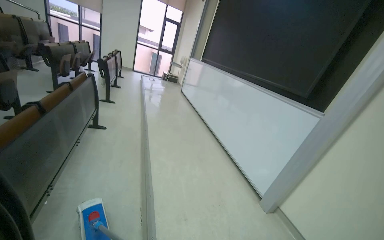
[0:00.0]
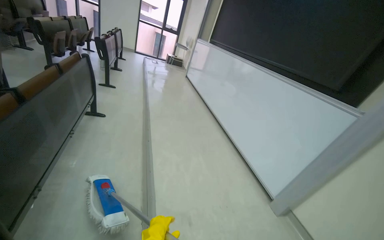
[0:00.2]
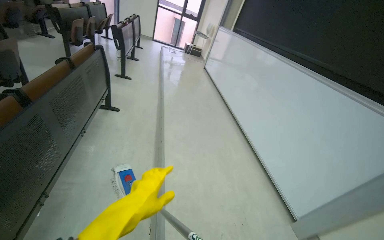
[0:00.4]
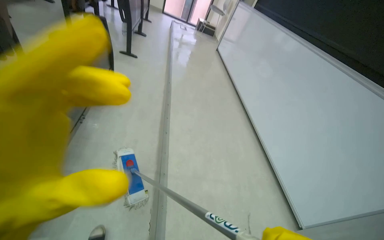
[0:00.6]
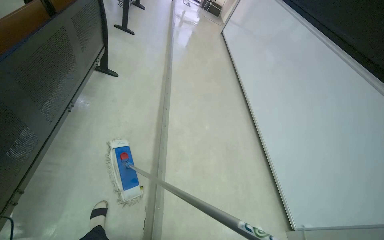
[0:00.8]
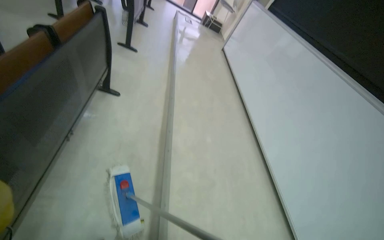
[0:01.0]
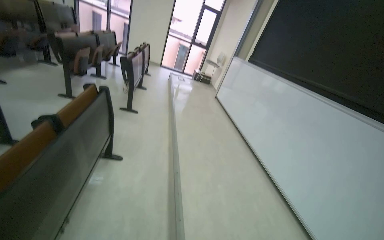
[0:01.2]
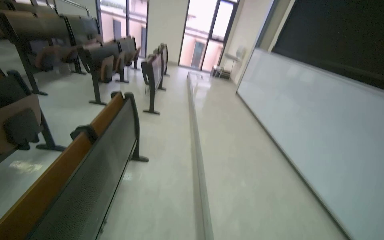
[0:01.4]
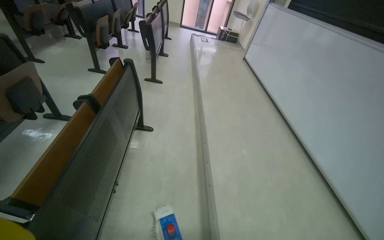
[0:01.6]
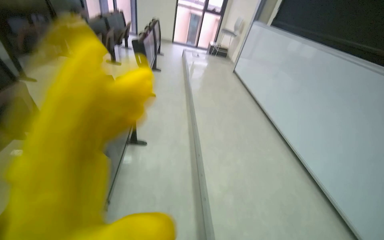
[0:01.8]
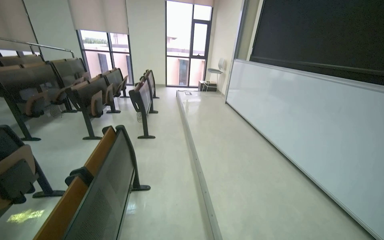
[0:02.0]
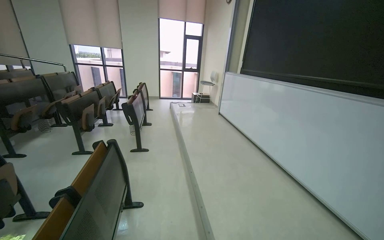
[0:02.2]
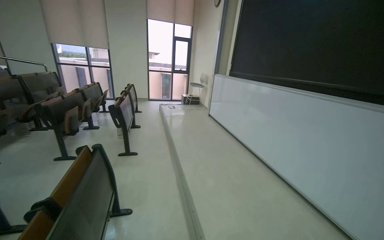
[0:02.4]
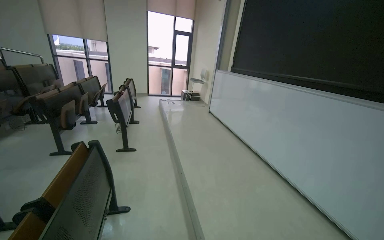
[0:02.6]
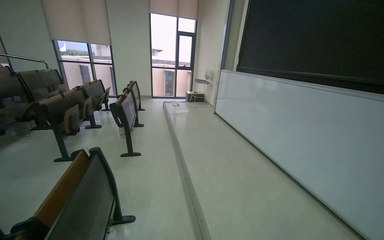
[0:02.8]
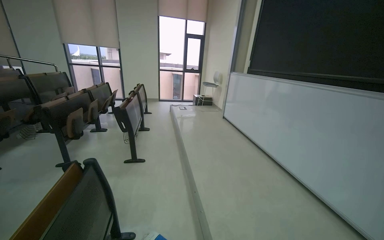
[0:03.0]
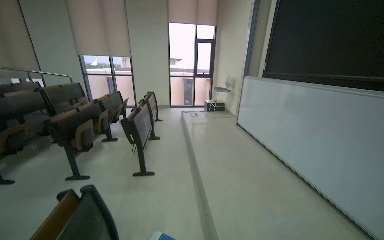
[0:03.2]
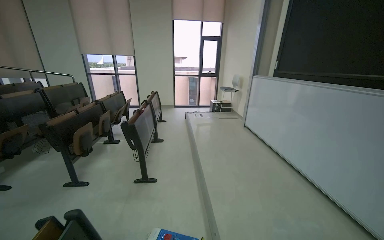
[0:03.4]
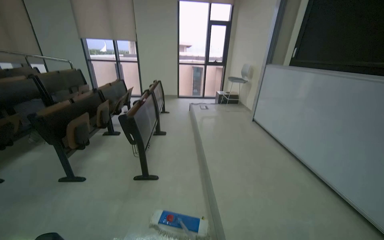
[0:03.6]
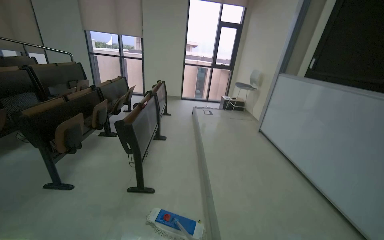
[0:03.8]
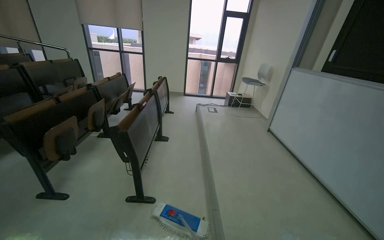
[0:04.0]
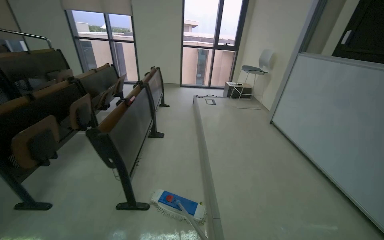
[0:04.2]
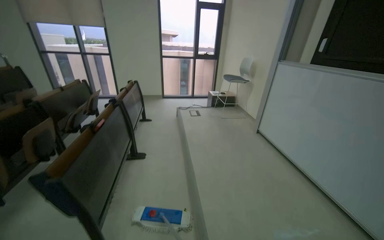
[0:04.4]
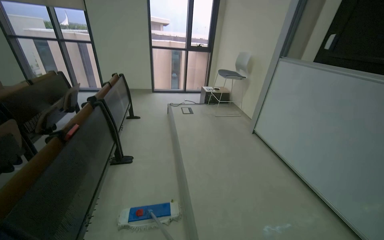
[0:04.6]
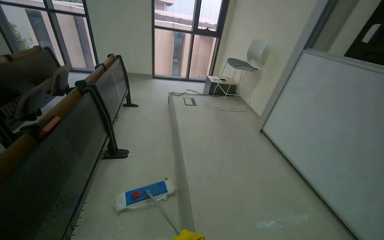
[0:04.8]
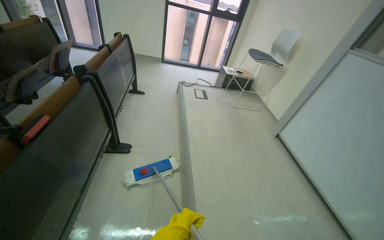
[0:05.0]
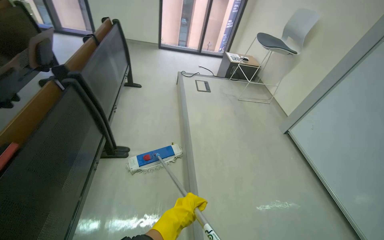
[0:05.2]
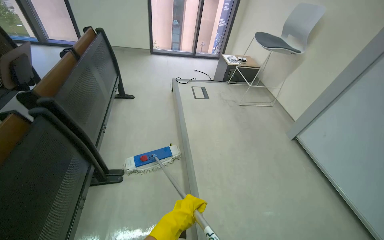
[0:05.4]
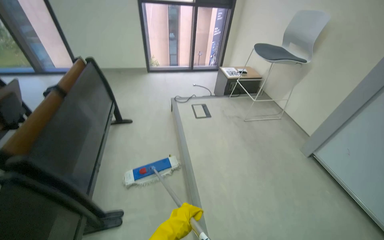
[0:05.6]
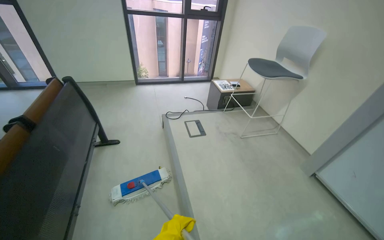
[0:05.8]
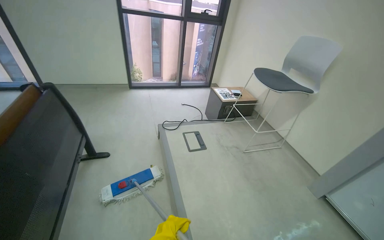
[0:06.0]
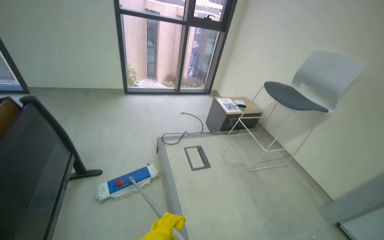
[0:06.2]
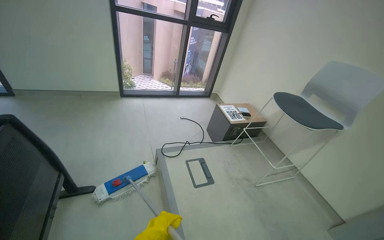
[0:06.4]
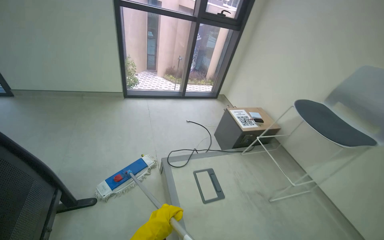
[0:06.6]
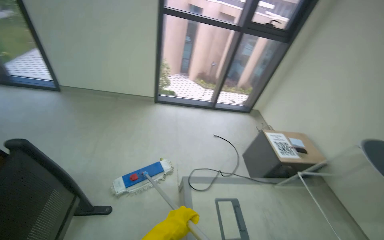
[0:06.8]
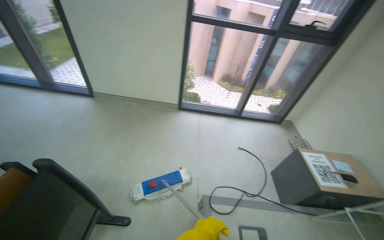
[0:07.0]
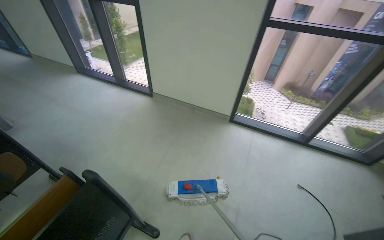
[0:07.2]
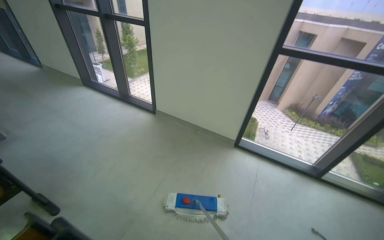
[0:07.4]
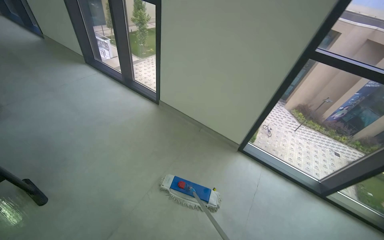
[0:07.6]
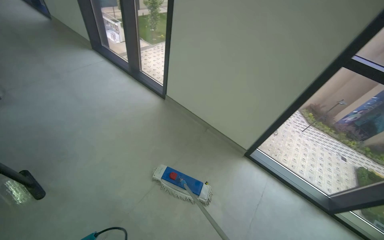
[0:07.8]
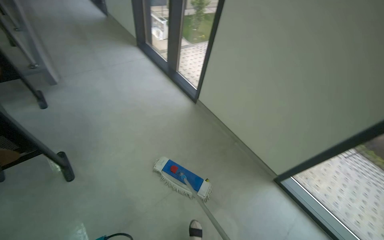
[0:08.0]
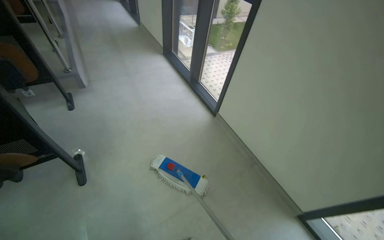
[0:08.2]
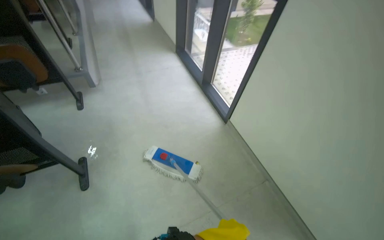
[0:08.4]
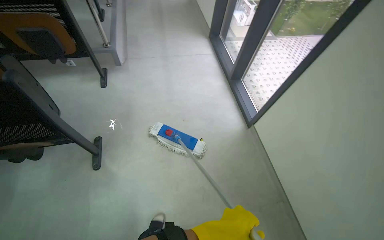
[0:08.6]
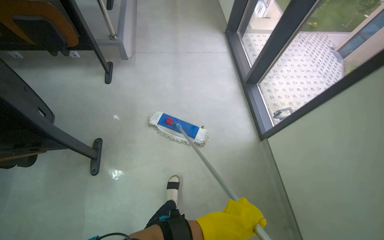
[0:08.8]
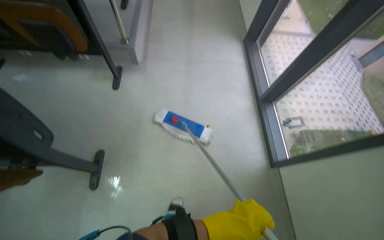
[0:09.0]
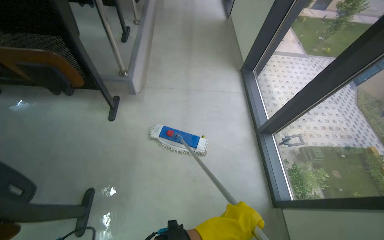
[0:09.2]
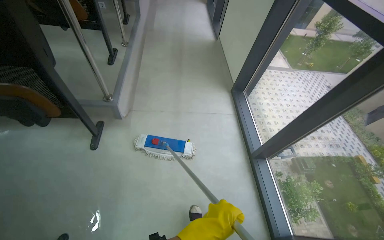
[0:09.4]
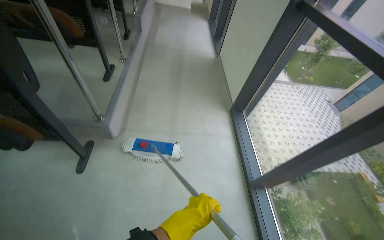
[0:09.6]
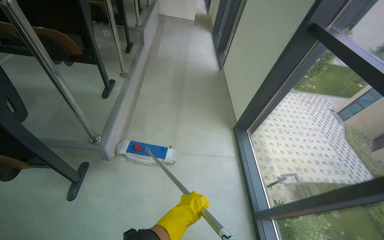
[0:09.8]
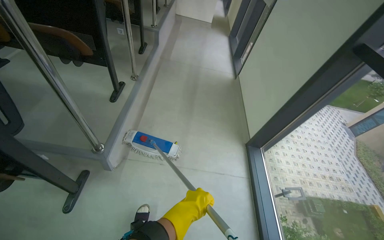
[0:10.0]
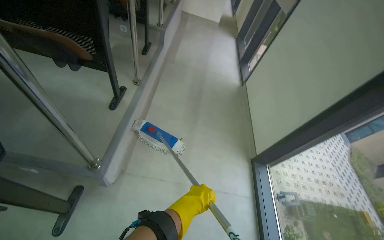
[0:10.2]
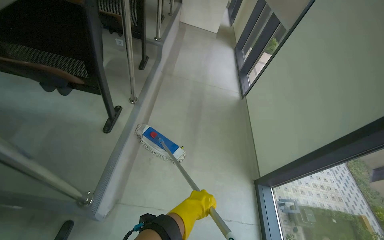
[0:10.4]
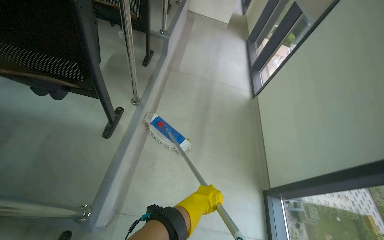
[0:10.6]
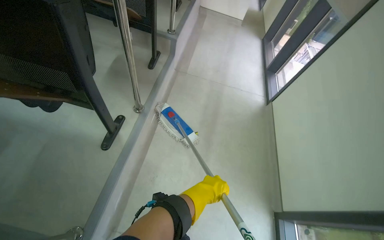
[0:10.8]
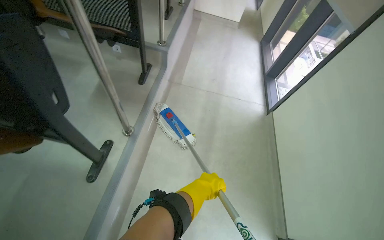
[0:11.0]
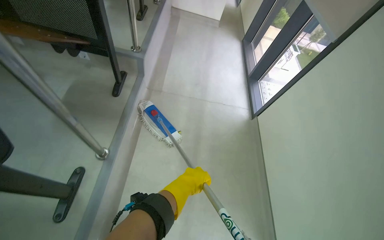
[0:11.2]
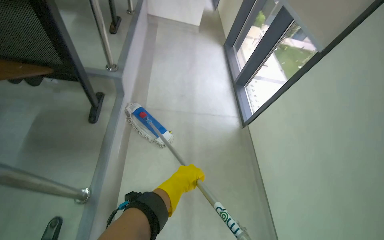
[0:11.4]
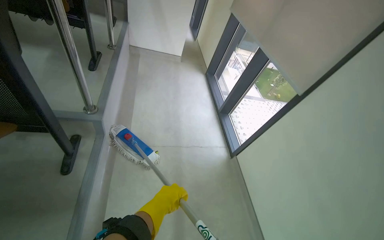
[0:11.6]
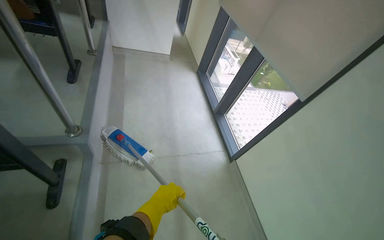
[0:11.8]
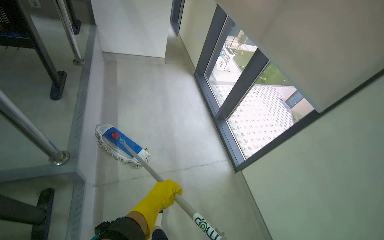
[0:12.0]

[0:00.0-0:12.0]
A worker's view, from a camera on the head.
Job: mopping floor.
The whole recording: Mopping building floor. The worker prepares the mop and mops the floor in the building hallway.
0:00.0 to 0:01.6: The head travels about 1 m. The view tips downward by some 15 degrees.
0:01.6 to 0:03.0: The view tips upward by roughly 20 degrees.
0:03.0 to 0:04.4: The camera is carried approximately 1.5 m.
0:04.4 to 0:06.0: The camera travels roughly 2 m. The view tips downward by roughly 15 degrees.
0:06.0 to 0:07.6: The camera travels some 1.5 m. The wearer's head swings roughly 50 degrees to the left.
0:07.6 to 0:09.0: The head travels approximately 1 m. The head rotates roughly 55 degrees to the left. The view tips downward by about 10 degrees.
0:09.0 to 0:10.4: The head travels approximately 1 m. The view tips upward by approximately 15 degrees.
0:10.4 to 0:12.0: The head travels some 1.5 m. The wearer's head swings some 20 degrees to the right.

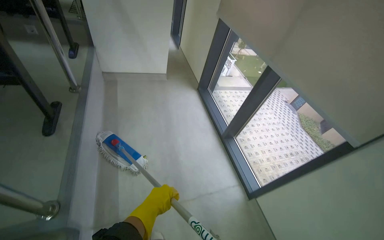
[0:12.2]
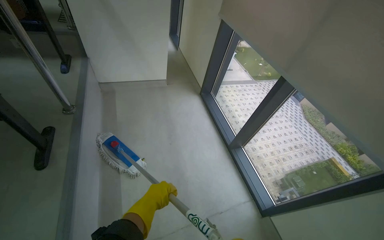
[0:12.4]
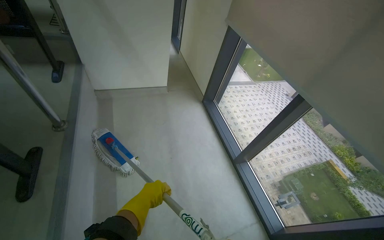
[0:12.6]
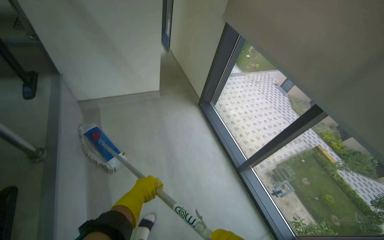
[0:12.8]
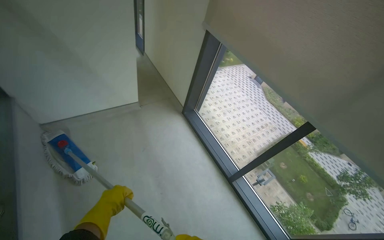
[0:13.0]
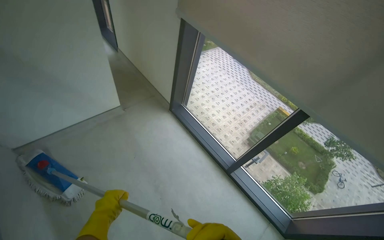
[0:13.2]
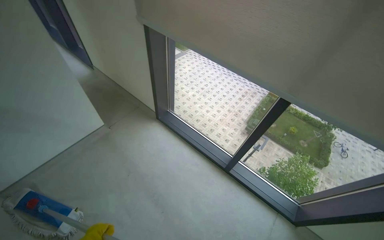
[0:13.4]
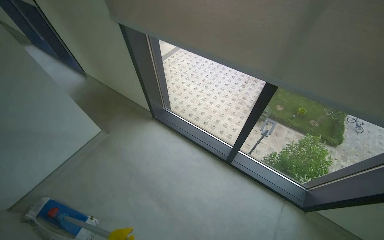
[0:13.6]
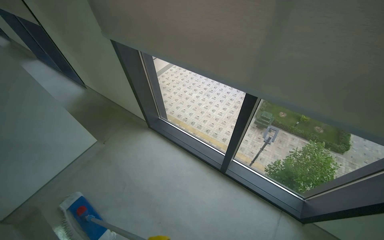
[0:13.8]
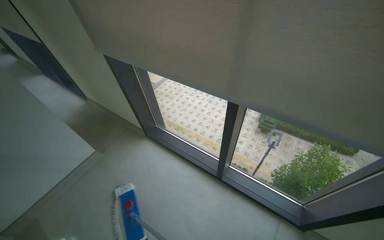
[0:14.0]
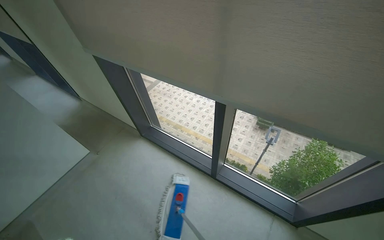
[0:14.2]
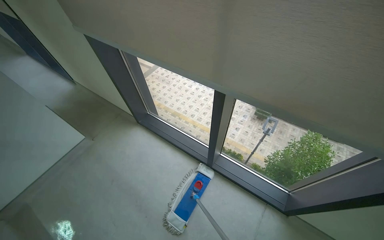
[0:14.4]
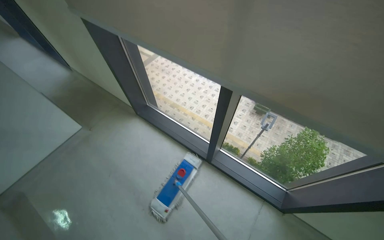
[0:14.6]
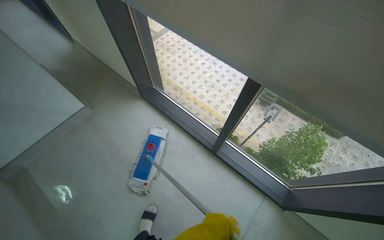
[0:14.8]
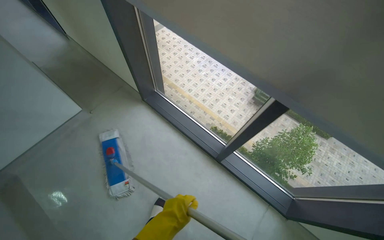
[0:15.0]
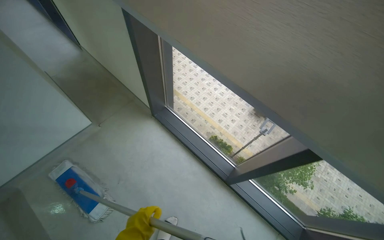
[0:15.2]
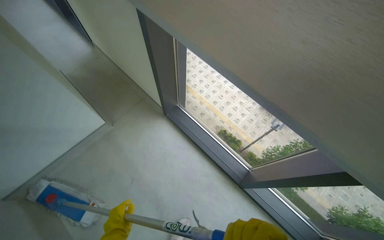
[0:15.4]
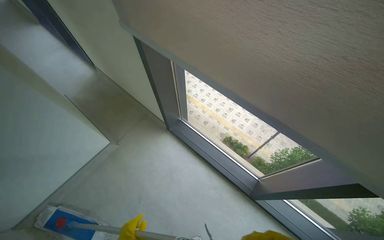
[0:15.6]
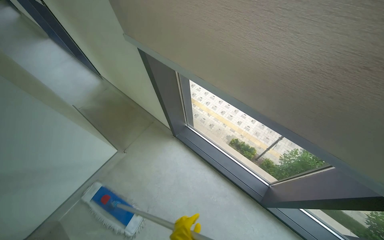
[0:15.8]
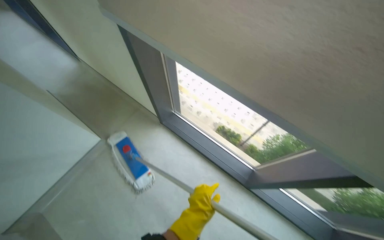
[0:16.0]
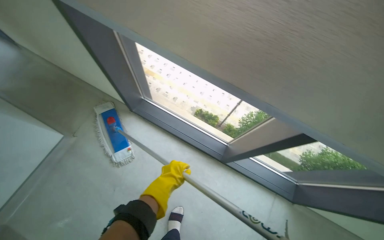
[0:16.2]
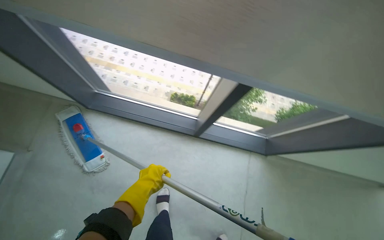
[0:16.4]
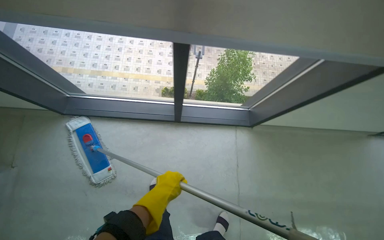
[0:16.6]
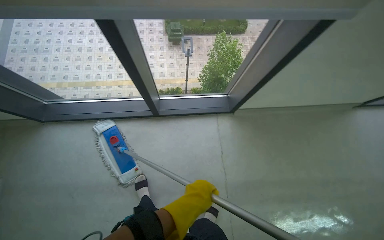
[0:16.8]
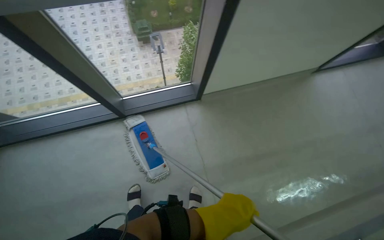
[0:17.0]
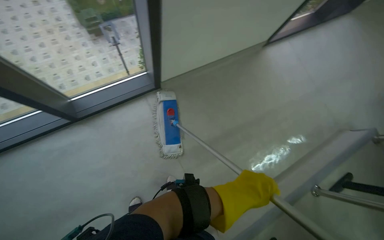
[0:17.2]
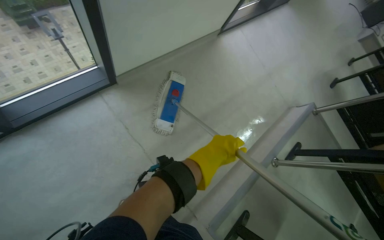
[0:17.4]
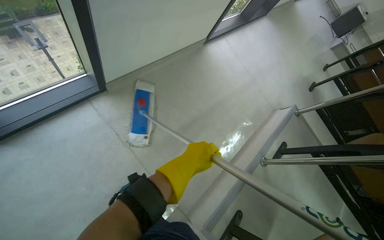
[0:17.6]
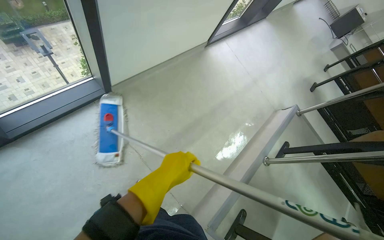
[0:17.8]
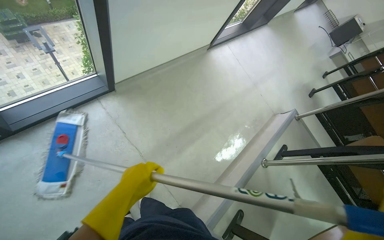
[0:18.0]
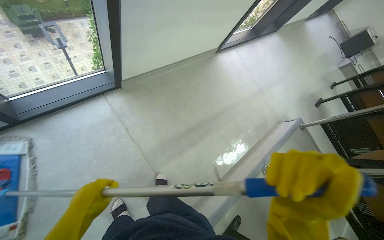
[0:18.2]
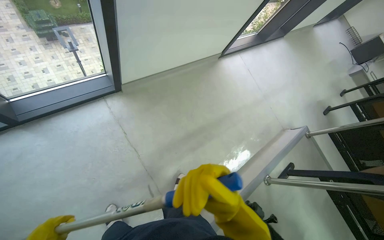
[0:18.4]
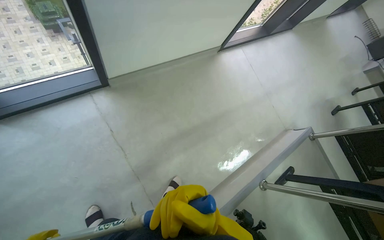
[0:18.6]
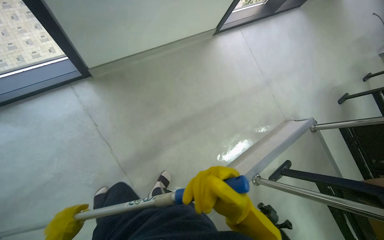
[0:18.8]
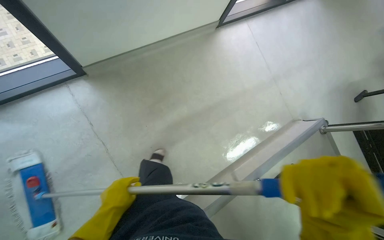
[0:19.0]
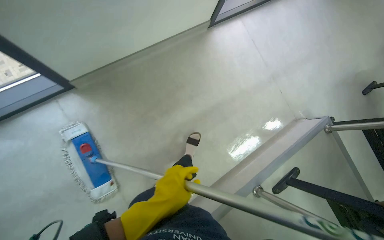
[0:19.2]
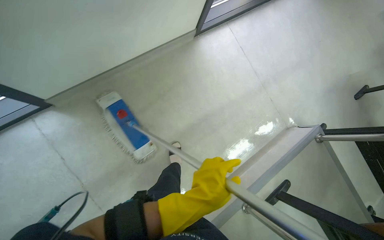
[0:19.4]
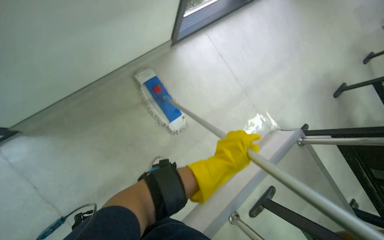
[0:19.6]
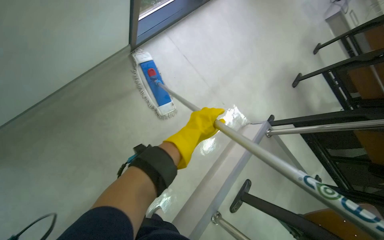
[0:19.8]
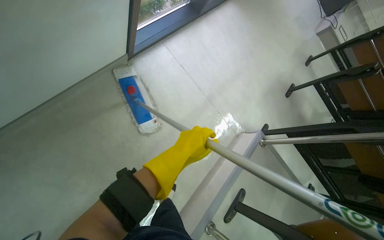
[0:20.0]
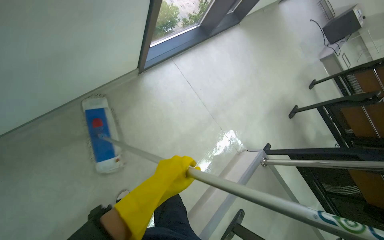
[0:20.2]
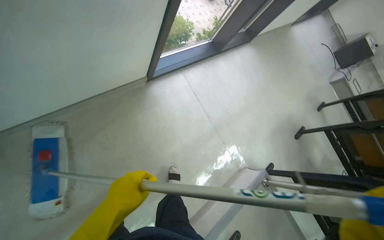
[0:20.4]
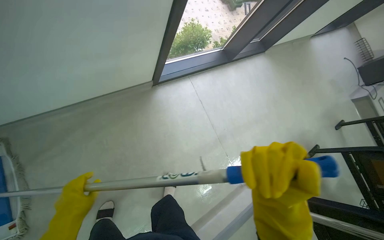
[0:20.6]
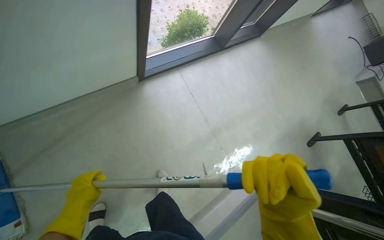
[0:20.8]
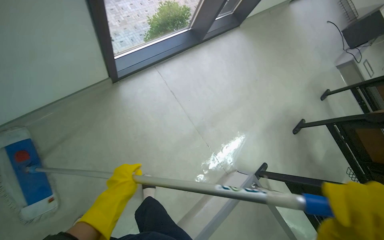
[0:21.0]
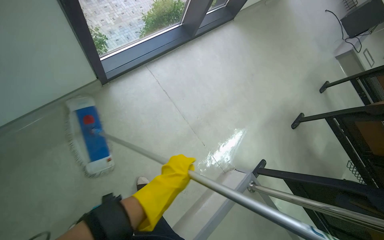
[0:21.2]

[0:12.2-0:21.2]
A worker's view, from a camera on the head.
Job: mopping floor.
The whole recording: Mopping building floor. The worker prepares the mop and mops the floor in the building hallway.
0:12.2 to 0:13.8: The wearer moves roughly 80 cm. The head turns to the right by approximately 40 degrees.
0:15.2 to 0:16.6: The head rotates about 40 degrees to the right. The view tips downward by roughly 20 degrees.
0:18.2 to 0:19.8: The camera is carried about 1 m.
0:19.8 to 0:21.2: The wearer moves roughly 40 cm.
